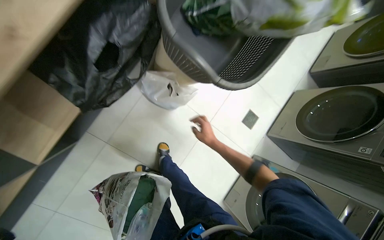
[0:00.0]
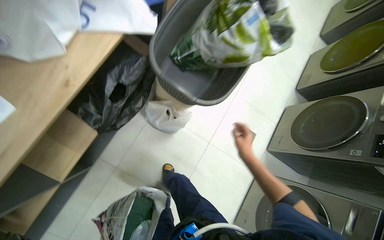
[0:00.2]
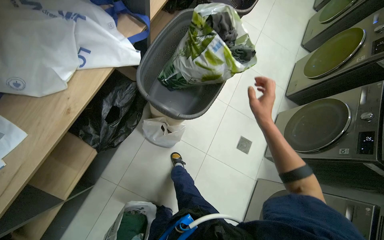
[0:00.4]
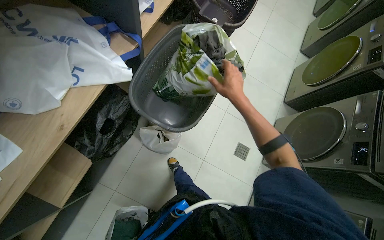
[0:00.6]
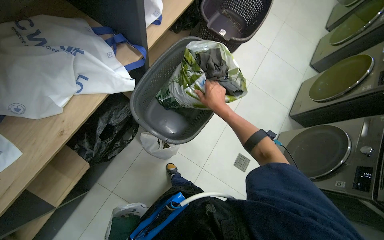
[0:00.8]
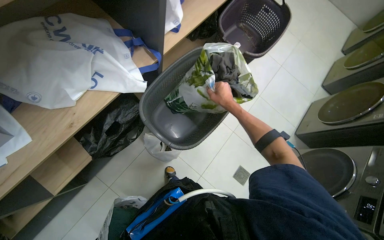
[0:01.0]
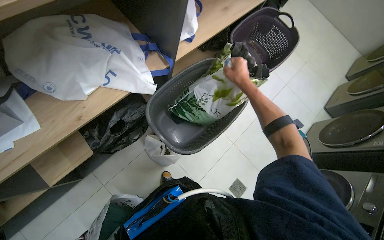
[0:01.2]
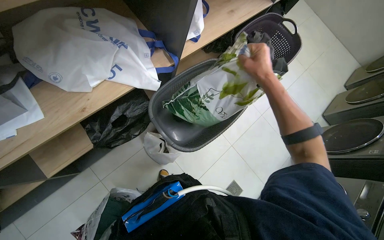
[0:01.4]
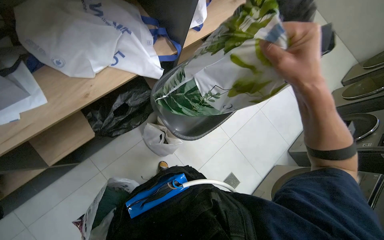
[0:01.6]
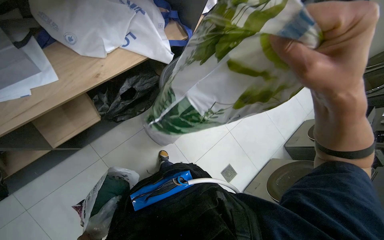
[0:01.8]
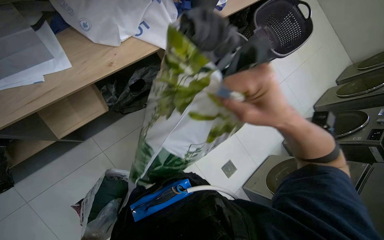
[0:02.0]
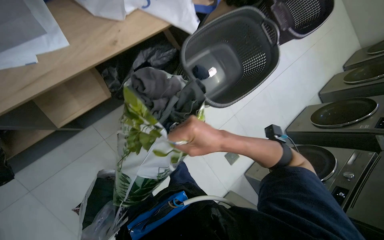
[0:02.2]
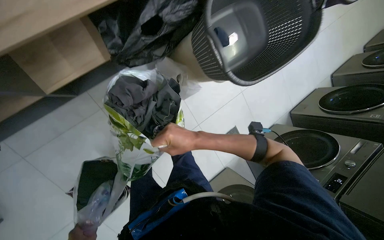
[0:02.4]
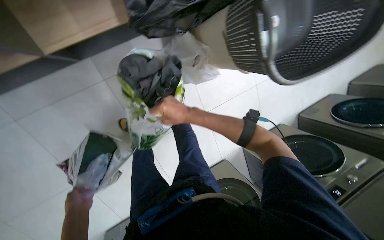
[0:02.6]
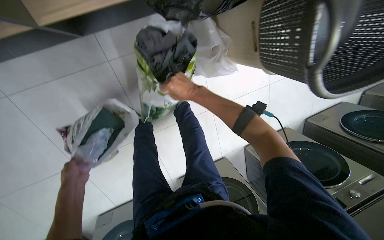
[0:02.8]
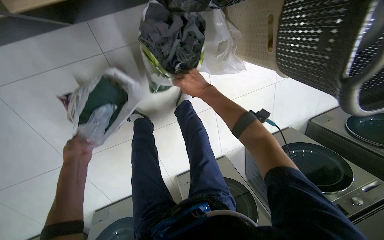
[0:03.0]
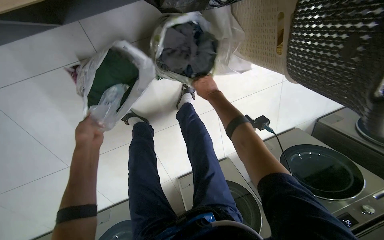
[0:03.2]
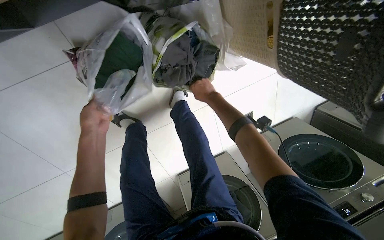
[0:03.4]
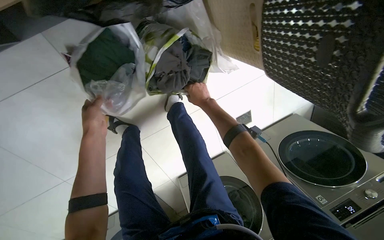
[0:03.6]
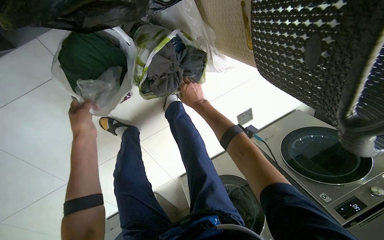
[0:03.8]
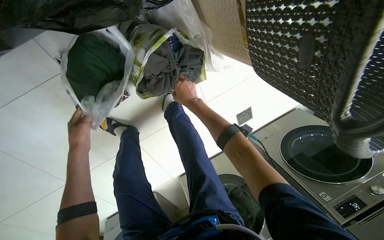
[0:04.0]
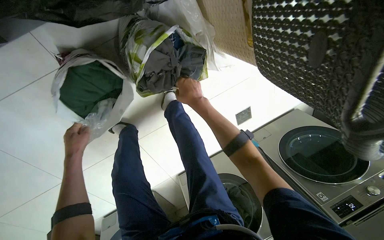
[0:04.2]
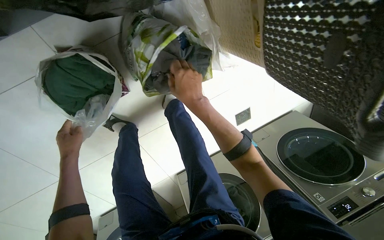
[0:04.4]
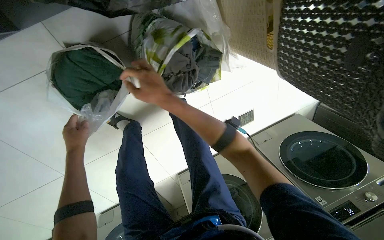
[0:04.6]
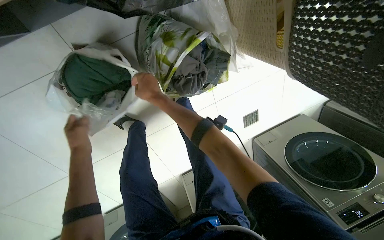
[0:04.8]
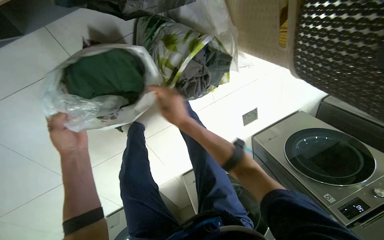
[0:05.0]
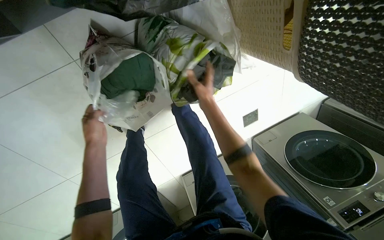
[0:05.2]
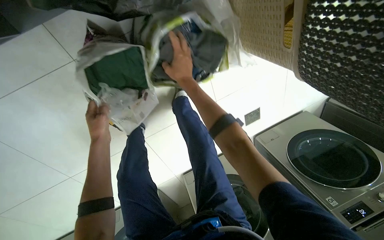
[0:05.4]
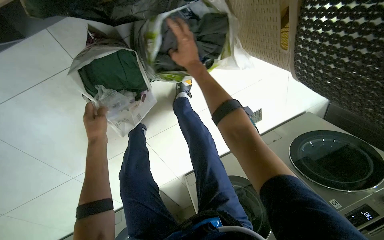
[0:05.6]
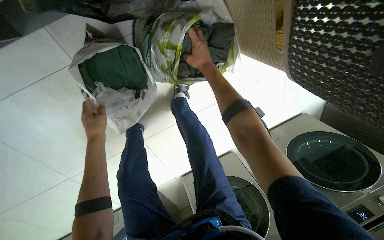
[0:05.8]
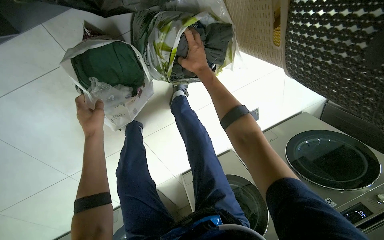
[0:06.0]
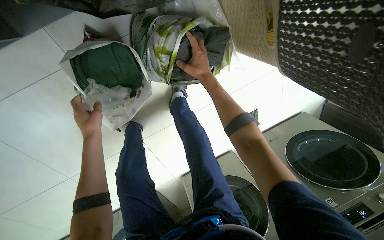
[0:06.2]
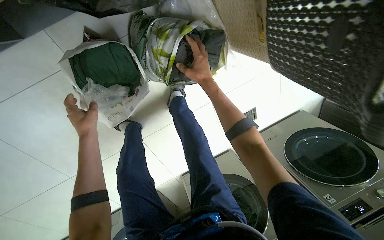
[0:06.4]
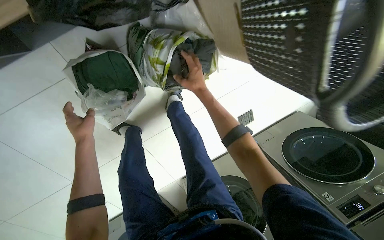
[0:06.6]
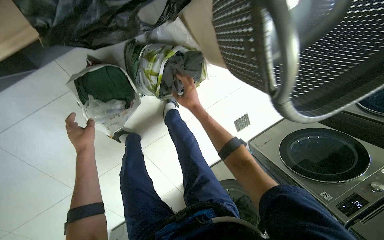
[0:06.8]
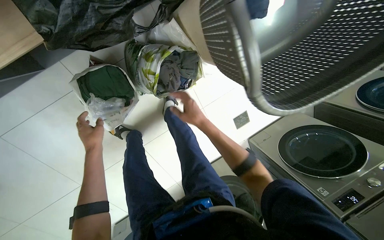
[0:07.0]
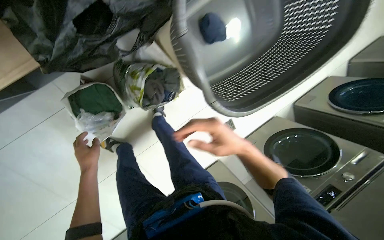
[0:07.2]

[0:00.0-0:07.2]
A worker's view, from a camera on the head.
Job: organizing items.
The whole recording: Packing items into bags. The worker packs various items into bags on the floor.
0:00.0 to 0:01.4: The view tilts about 25 degrees upward. The right hand moves up the picture and nearer to the camera, roughly 70 cm.
0:01.4 to 0:02.8: The camera pitches downward, by approximately 30 degrees. The scene turns roughly 25 degrees clockwise in the picture.
0:04.4 to 0:05.8: The right hand moves left and right over about 20 cm, changing direction 2 times.
0:05.8 to 0:07.2: The right hand goes approximately 50 cm down the picture, nearer to the camera and to the right.

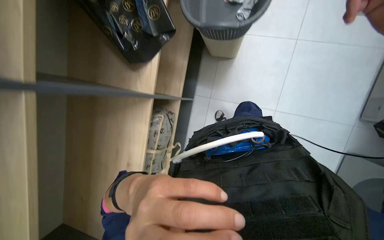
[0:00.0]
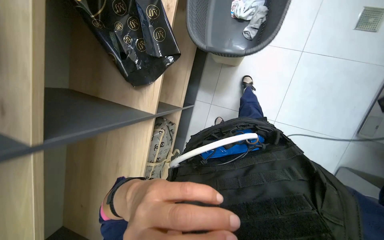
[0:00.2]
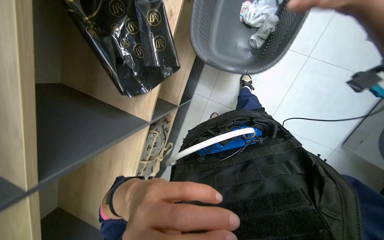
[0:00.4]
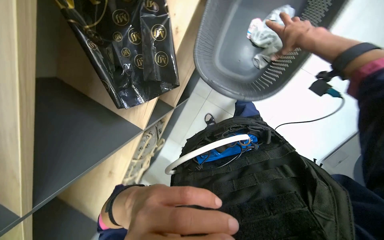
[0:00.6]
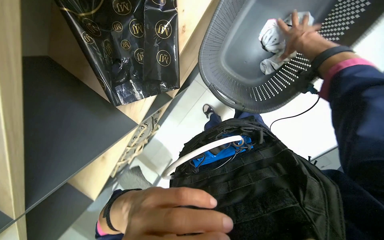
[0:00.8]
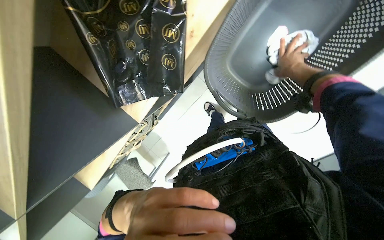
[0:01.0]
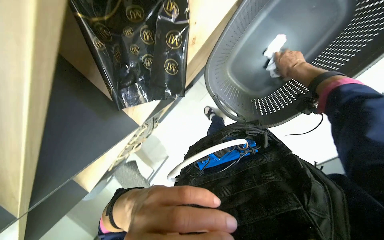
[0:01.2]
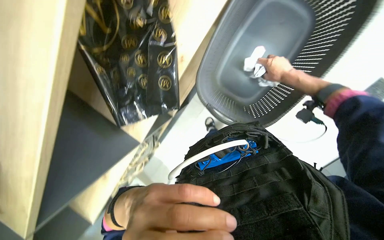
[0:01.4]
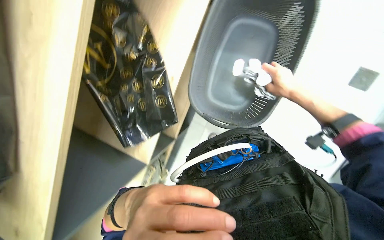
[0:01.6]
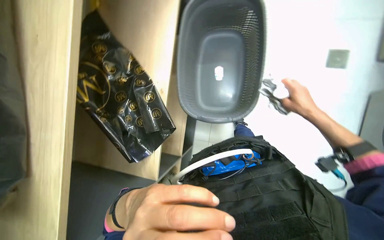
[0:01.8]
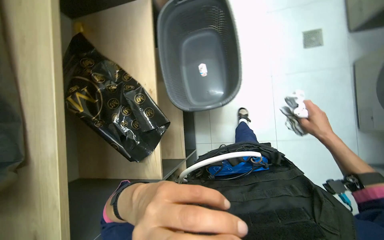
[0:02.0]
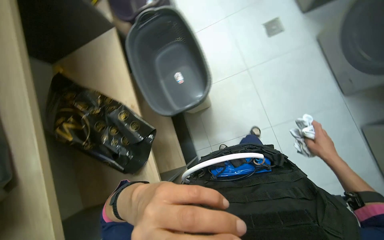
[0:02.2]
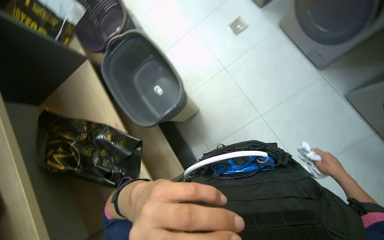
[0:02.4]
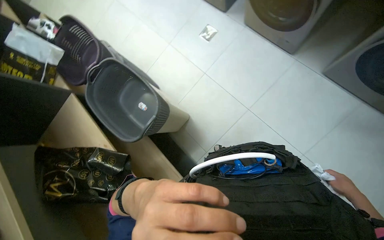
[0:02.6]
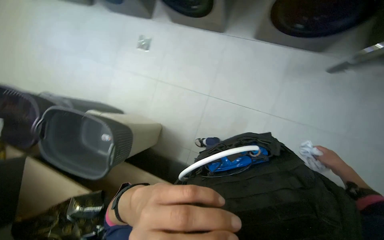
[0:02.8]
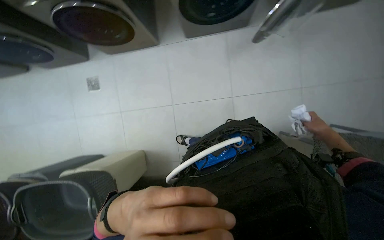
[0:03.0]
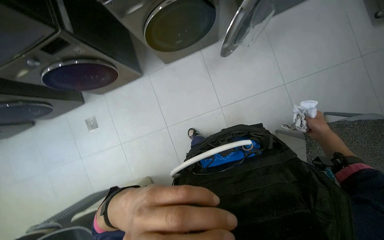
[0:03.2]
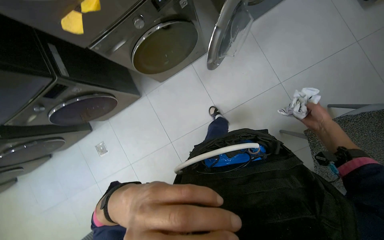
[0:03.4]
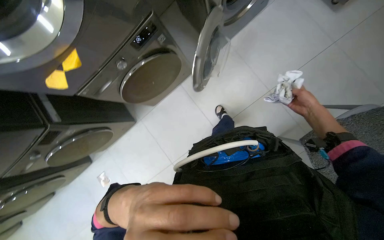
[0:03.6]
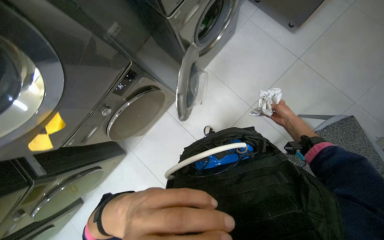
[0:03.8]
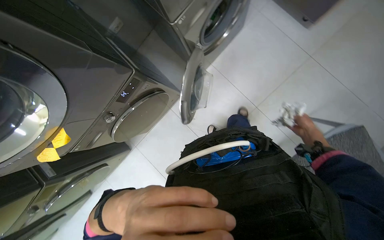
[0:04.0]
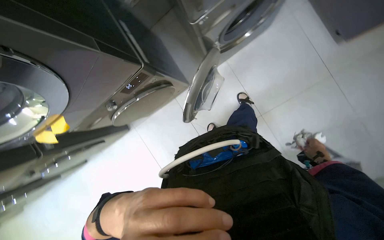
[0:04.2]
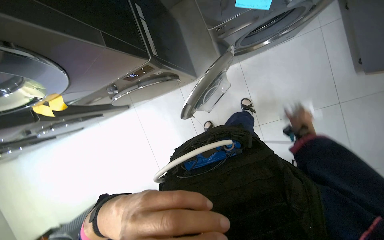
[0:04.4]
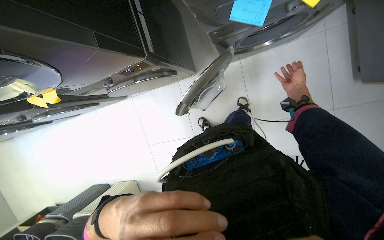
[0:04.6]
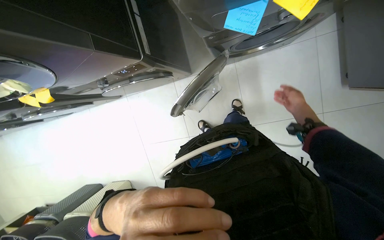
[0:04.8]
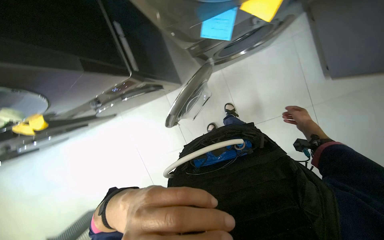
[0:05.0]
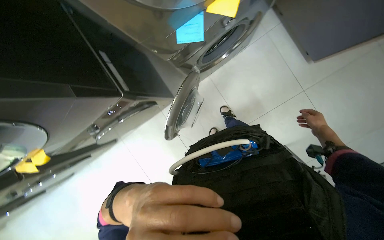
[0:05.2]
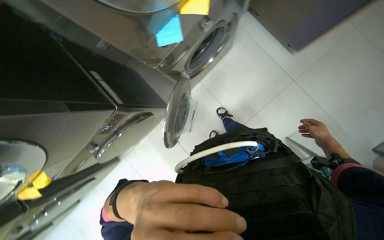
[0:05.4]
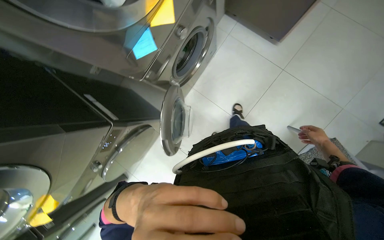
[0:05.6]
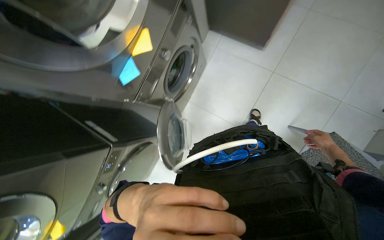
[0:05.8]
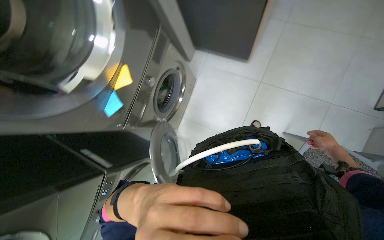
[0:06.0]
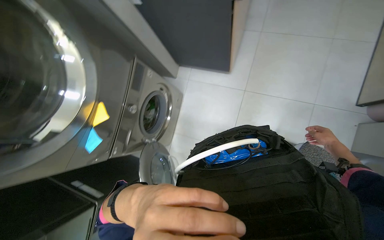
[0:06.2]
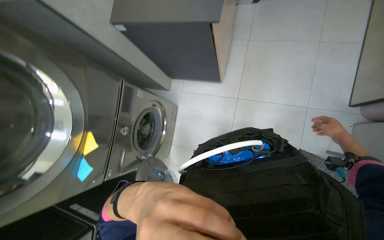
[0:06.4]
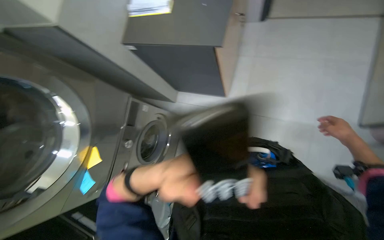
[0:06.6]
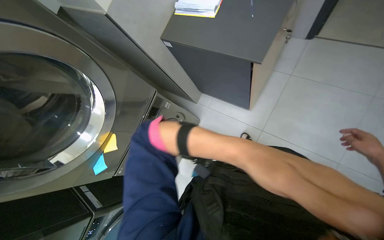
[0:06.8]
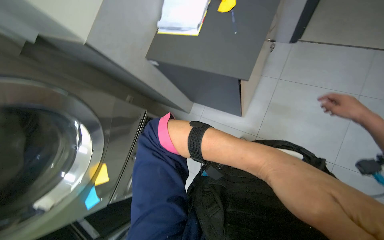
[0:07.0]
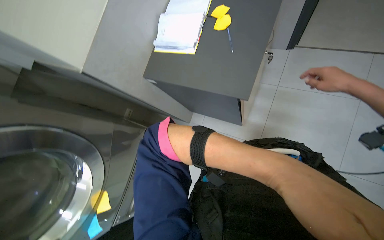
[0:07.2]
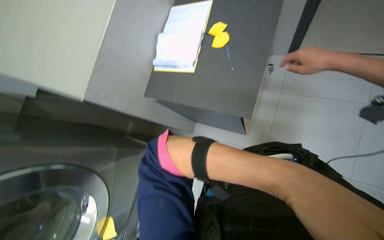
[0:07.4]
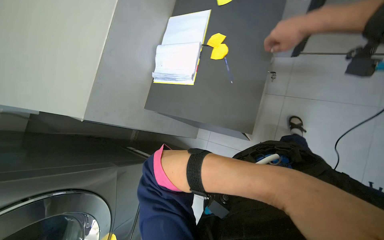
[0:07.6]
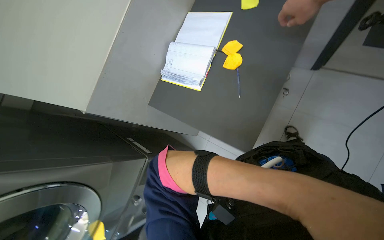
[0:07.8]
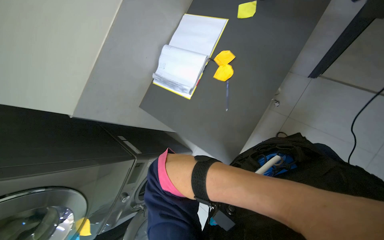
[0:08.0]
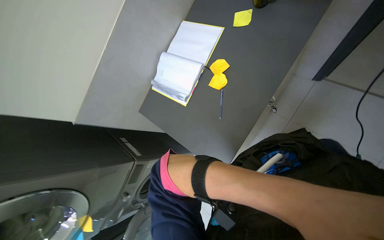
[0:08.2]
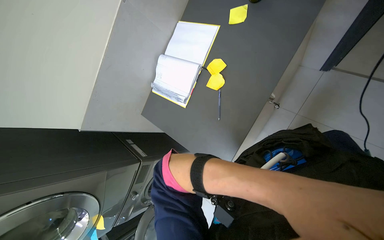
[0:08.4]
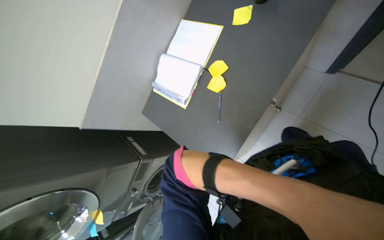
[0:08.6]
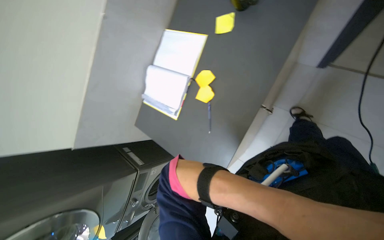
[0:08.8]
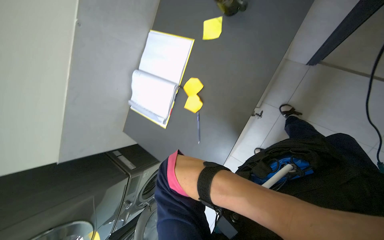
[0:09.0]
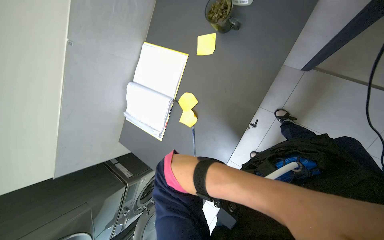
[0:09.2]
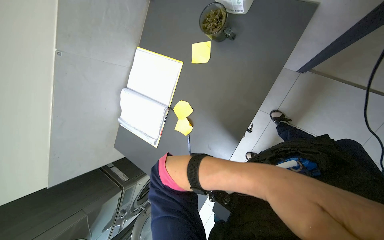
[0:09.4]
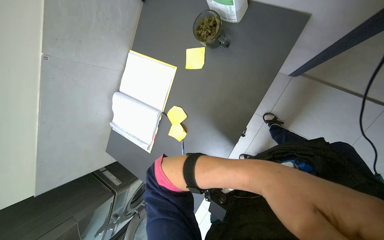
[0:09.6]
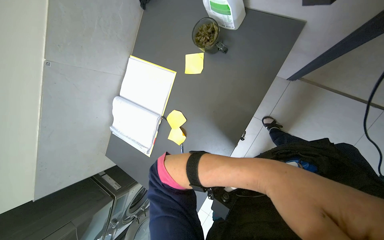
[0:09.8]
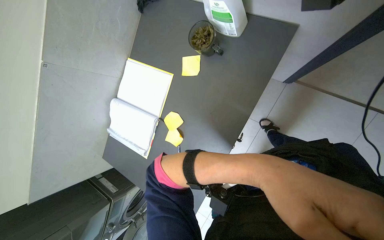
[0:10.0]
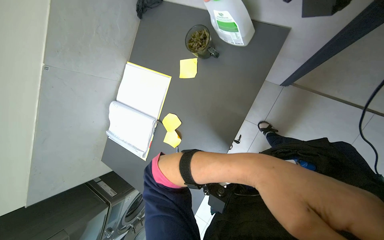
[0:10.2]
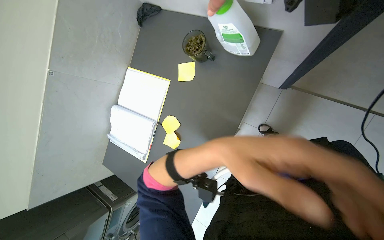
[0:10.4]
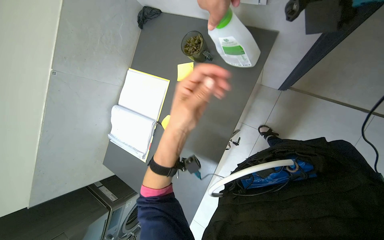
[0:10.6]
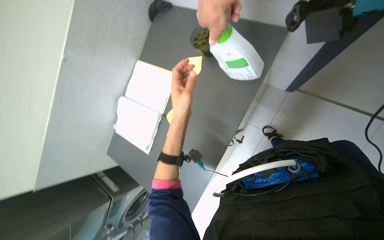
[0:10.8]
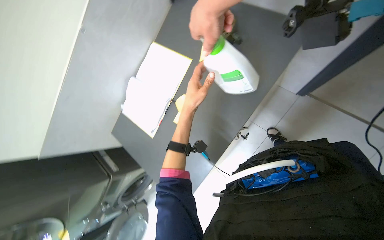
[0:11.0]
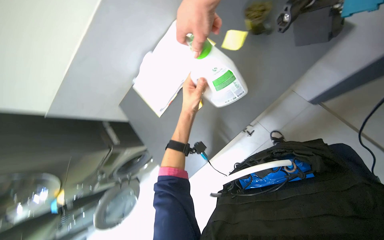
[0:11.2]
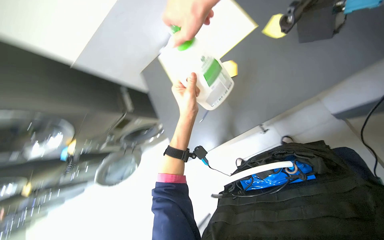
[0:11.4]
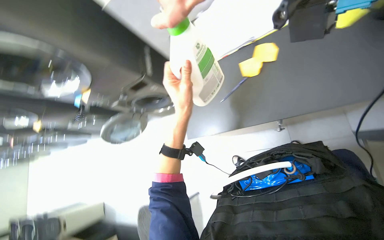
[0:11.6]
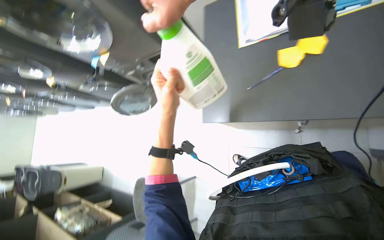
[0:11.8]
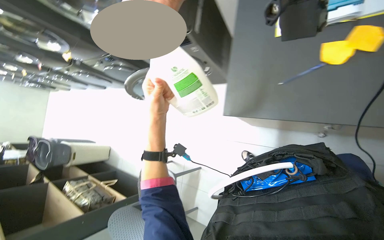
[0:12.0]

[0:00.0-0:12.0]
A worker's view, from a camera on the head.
Job: managing laundry.
The whole recording: Loading and starting washing machine. The worker loads clothes and detergent into a washing machine, then starts the cycle.
0:00.0 to 0:01.6: The view tilts roughly 10 degrees upward.
0:01.6 to 0:03.0: The camera travels about 80 cm. The wearer looks about 30 degrees further upward. The scene turns approximately 115 degrees counterclockwise in the picture.
0:03.0 to 0:04.4: The camera travels about 80 cm.
0:04.4 to 0:06.0: The view tilts approximately 25 degrees upward. Everything in view rotates approximately 45 degrees counterclockwise.
0:06.0 to 0:07.6: The head travels roughly 60 cm.
0:07.6 to 0:09.0: The wearer moves some 50 cm. The view tilts about 20 degrees downward.
0:09.0 to 0:10.4: The left hand goes about 25 cm up the picture.
0:10.4 to 0:12.0: The head rotates about 70 degrees to the left. The view tips downward by roughly 25 degrees.
